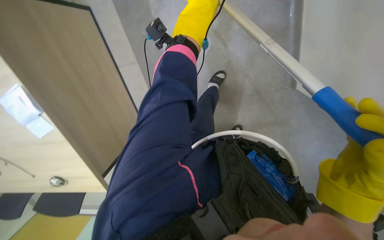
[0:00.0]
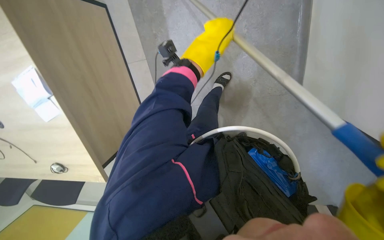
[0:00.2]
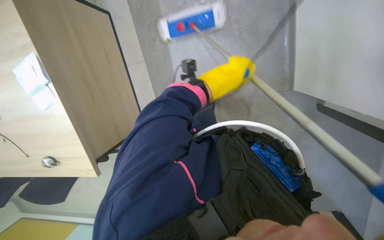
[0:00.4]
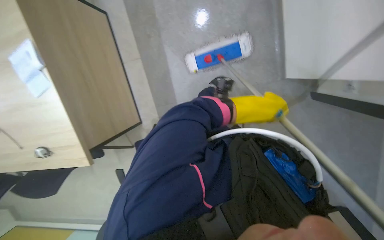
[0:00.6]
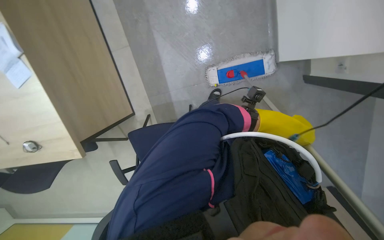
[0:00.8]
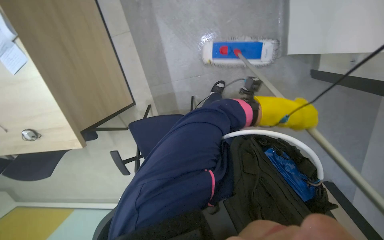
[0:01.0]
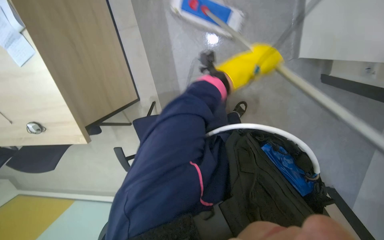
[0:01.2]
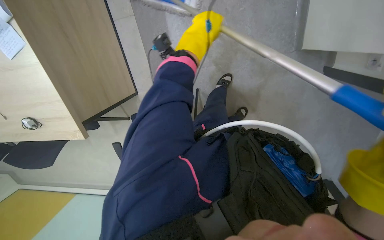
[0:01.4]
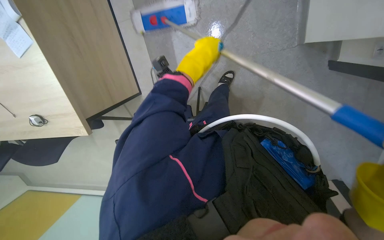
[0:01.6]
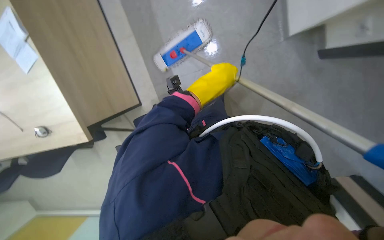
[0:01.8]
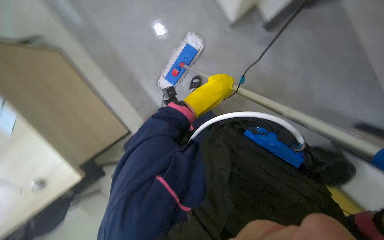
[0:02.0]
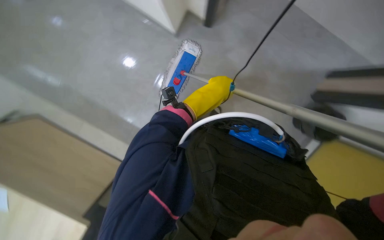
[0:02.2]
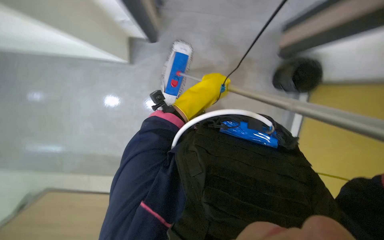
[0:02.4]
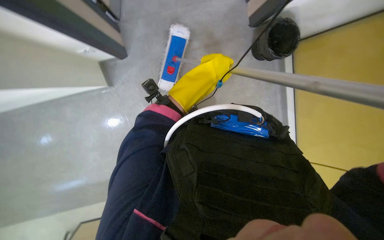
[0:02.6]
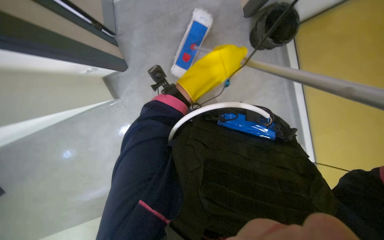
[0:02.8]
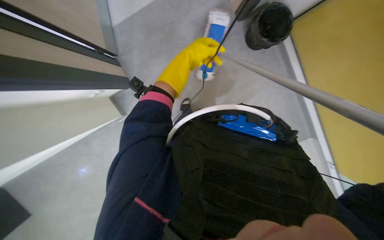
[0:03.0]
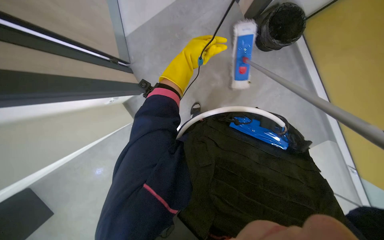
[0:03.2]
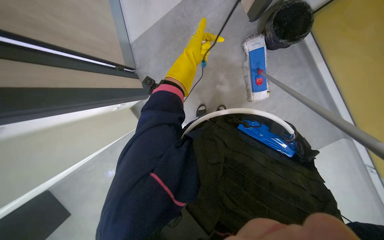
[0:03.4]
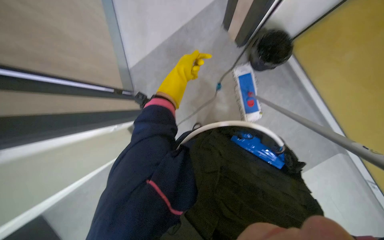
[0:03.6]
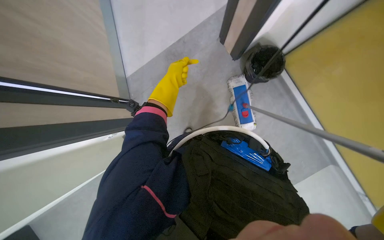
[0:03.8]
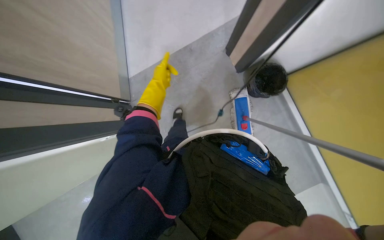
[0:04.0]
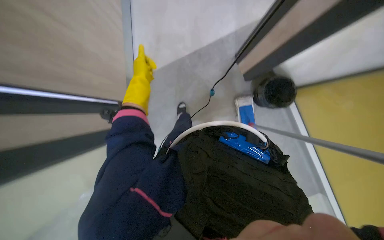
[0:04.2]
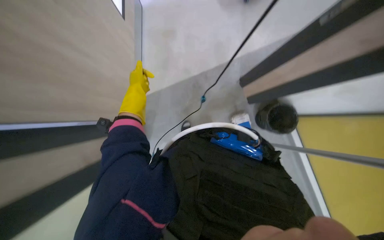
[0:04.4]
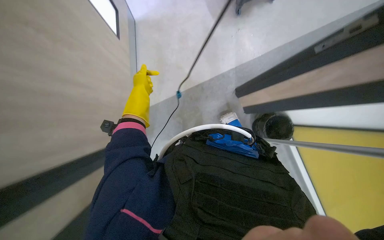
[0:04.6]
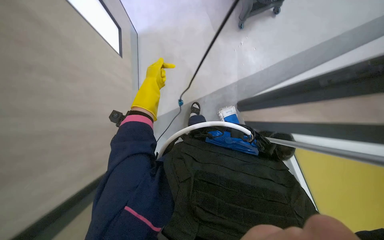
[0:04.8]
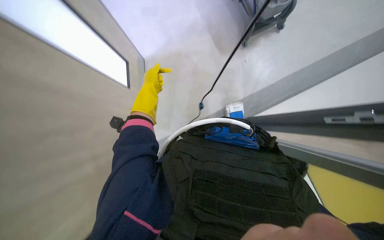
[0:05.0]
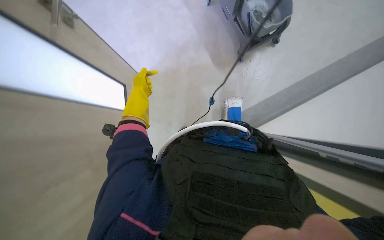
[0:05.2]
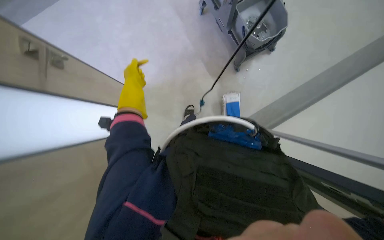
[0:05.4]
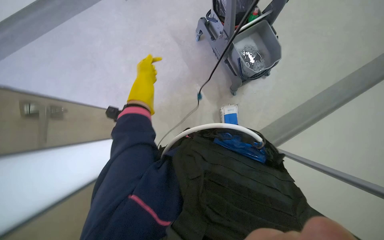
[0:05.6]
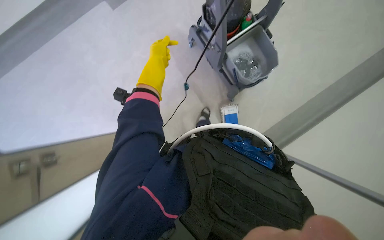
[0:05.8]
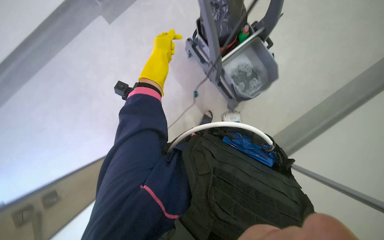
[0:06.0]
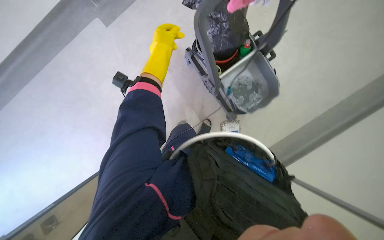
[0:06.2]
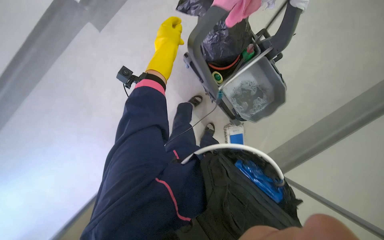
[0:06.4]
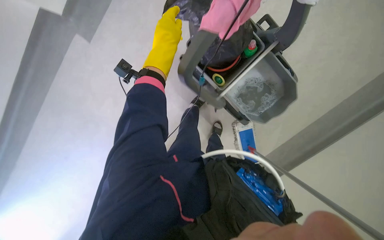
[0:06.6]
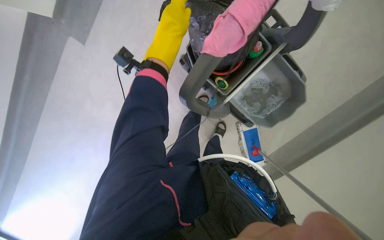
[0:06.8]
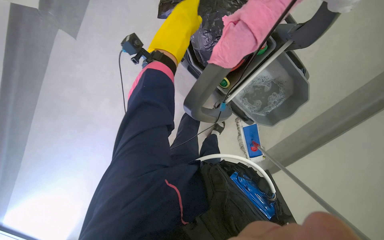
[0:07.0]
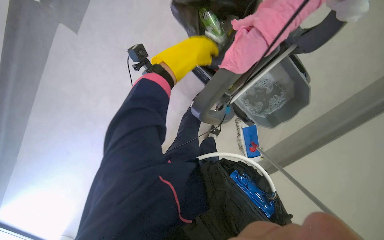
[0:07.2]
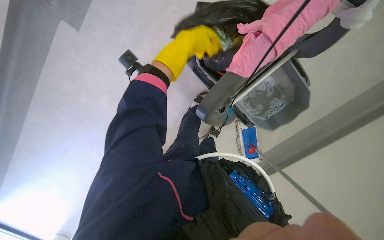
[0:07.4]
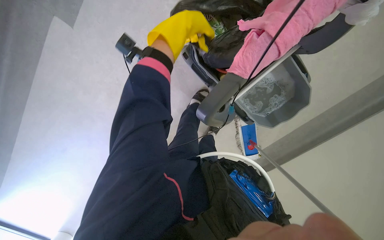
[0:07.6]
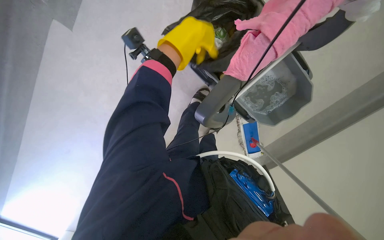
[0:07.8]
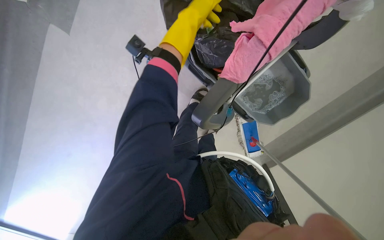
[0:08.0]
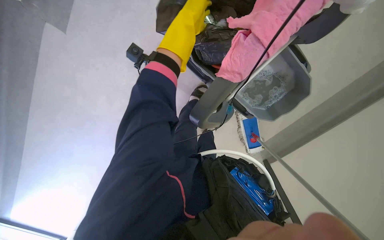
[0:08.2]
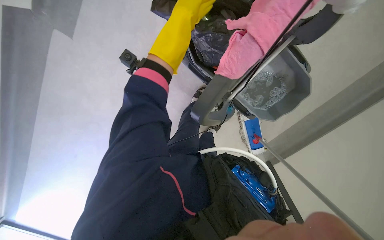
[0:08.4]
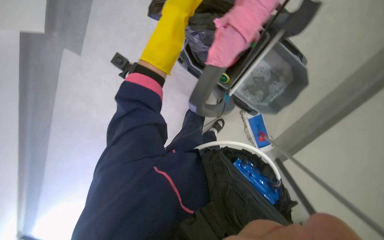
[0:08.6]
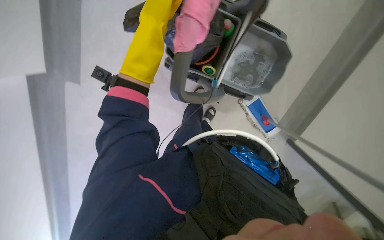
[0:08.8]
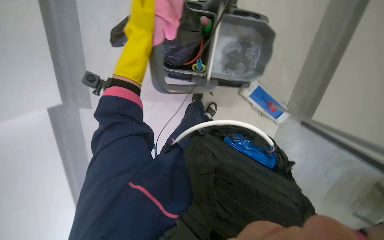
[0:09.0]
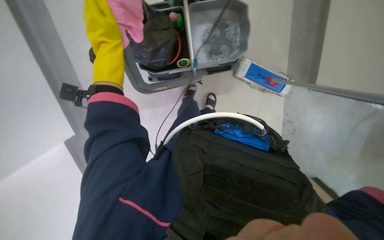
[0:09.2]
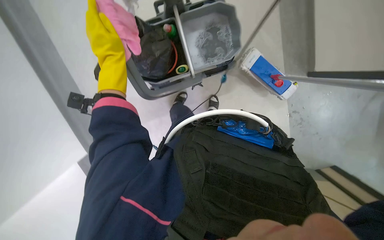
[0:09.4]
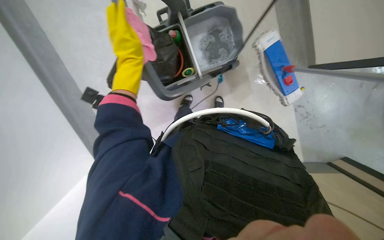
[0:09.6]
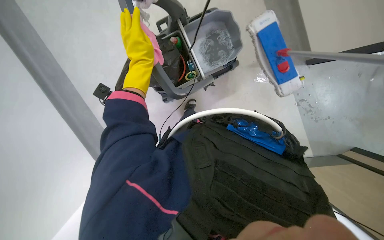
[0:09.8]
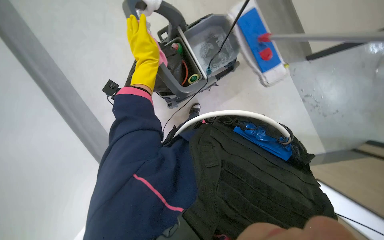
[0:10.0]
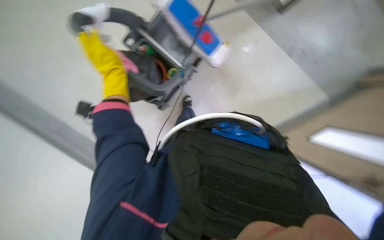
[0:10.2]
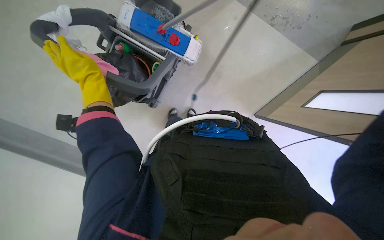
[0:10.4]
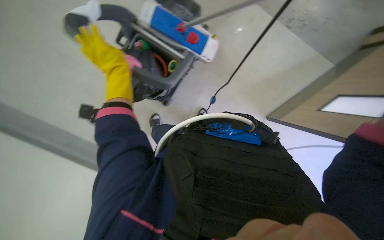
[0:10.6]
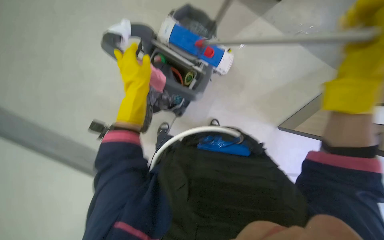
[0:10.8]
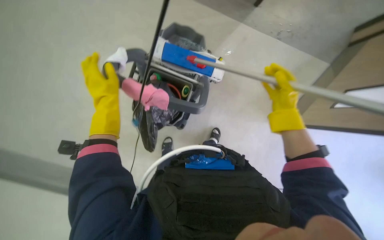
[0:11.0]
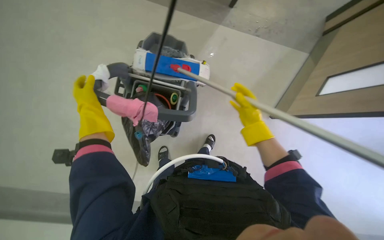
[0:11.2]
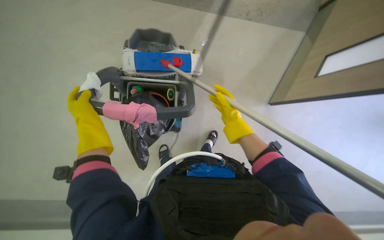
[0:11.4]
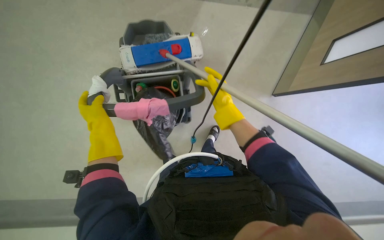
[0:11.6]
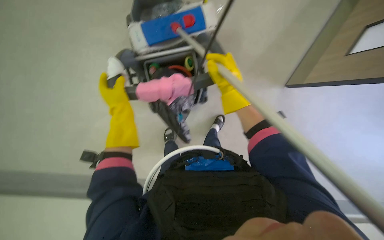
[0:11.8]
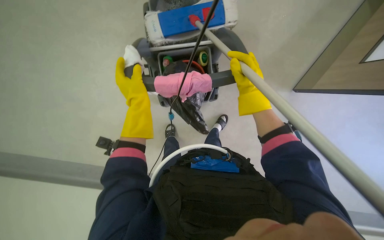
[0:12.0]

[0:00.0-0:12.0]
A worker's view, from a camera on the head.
Job: mopping floor.
The whole recording: Mopping office floor. The worker mops the office floor, moving chairs to clean under desks.
0:00.0 to 0:01.6: The left hand is displaced down the picture by roughly 20 cm.
0:01.6 to 0:03.0: The scene rotates counterclockwise by some 30 degrees. The left hand goes down the picture and returns, roughly 10 cm each way.
0:03.0 to 0:04.4: The view tilts approximately 20 degrees upward. The left hand is displaced to the left by approximately 20 cm.
0:04.4 to 0:06.0: The wearer looks some 25 degrees further upward. The left hand is displaced up the picture by about 40 cm.
0:06.0 to 0:07.6: The camera travels roughly 50 cm. The wearer looks approximately 20 degrees further downward.
0:07.6 to 0:09.0: The scene rotates counterclockwise by some 35 degrees.
0:09.0 to 0:10.4: Everything in view rotates about 65 degrees counterclockwise.

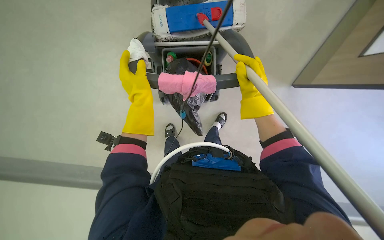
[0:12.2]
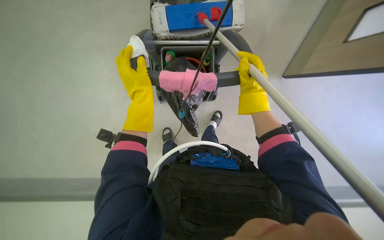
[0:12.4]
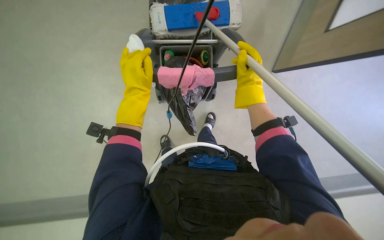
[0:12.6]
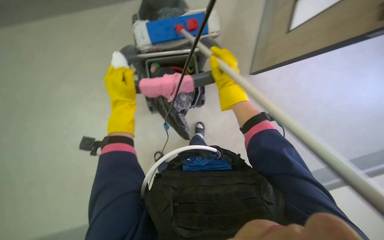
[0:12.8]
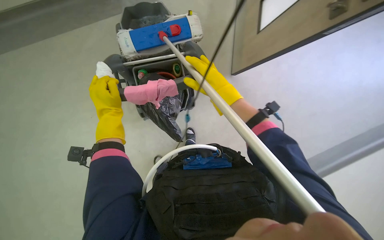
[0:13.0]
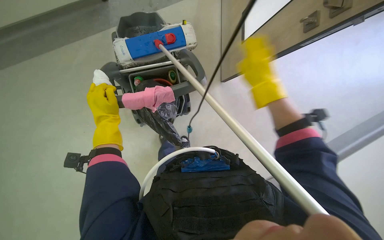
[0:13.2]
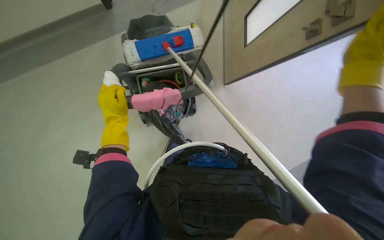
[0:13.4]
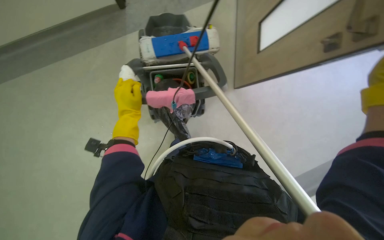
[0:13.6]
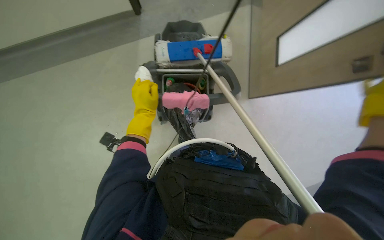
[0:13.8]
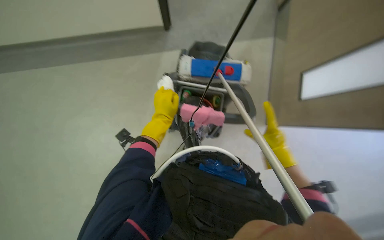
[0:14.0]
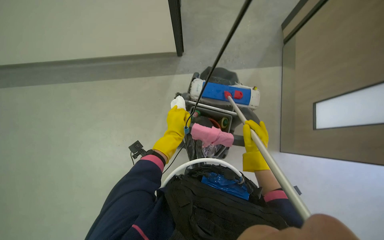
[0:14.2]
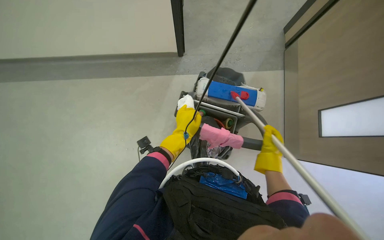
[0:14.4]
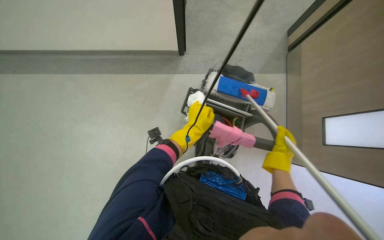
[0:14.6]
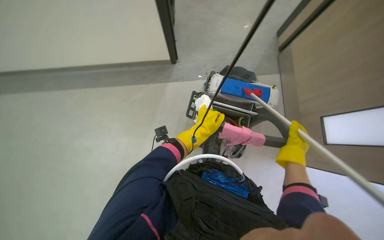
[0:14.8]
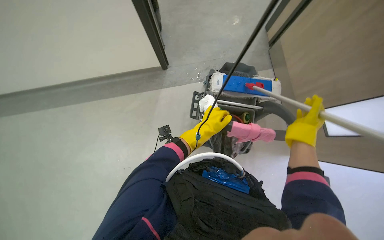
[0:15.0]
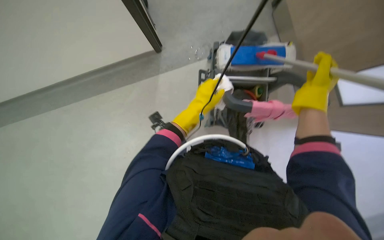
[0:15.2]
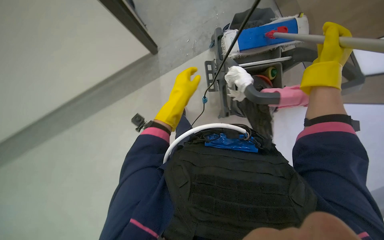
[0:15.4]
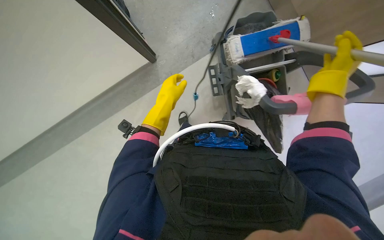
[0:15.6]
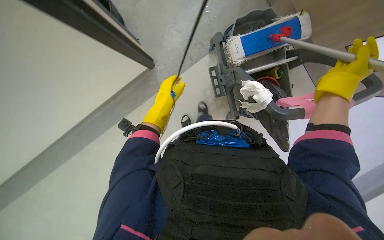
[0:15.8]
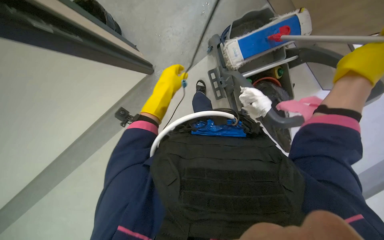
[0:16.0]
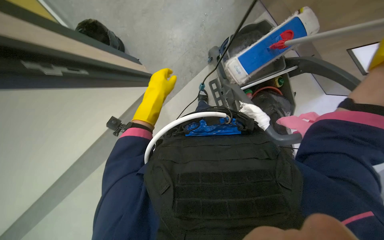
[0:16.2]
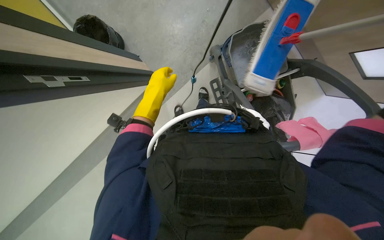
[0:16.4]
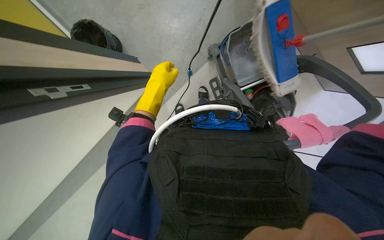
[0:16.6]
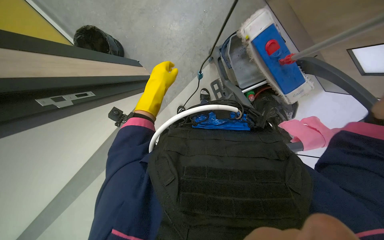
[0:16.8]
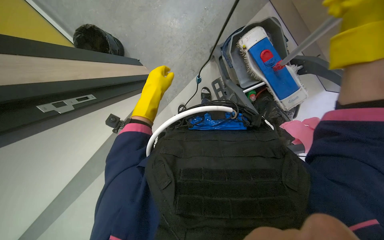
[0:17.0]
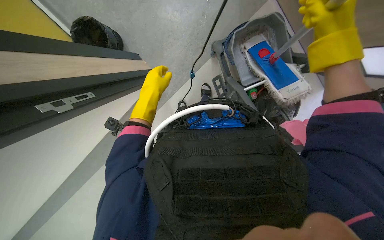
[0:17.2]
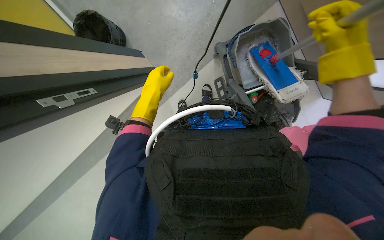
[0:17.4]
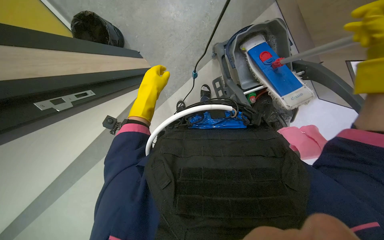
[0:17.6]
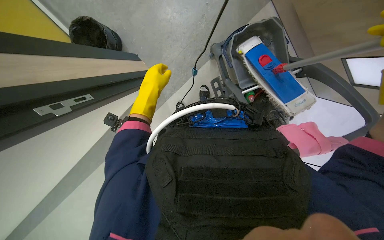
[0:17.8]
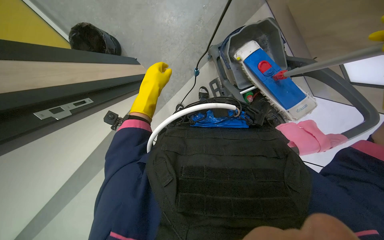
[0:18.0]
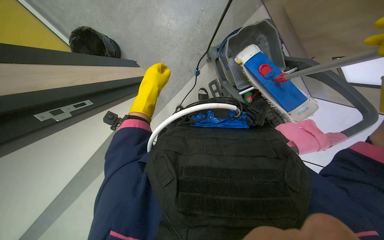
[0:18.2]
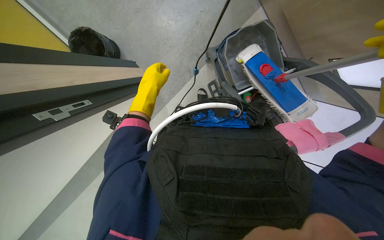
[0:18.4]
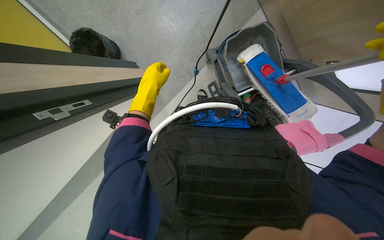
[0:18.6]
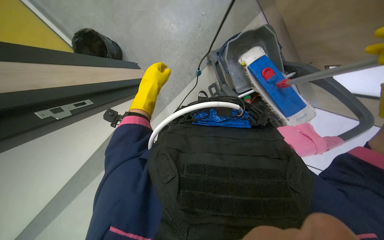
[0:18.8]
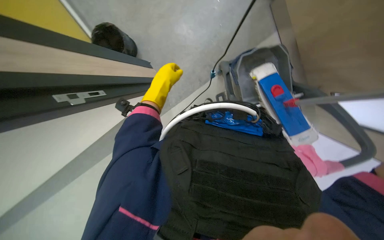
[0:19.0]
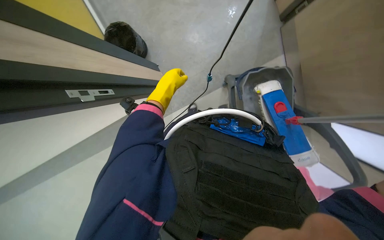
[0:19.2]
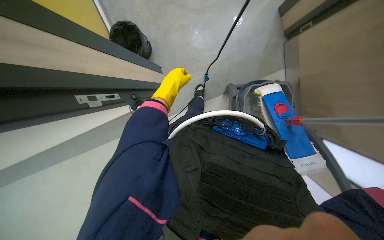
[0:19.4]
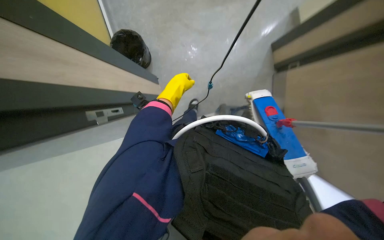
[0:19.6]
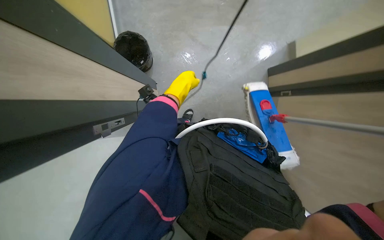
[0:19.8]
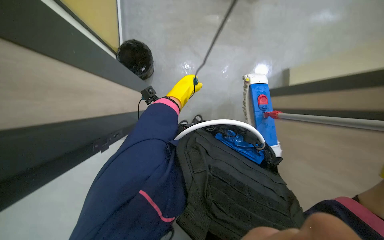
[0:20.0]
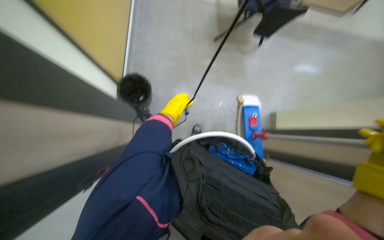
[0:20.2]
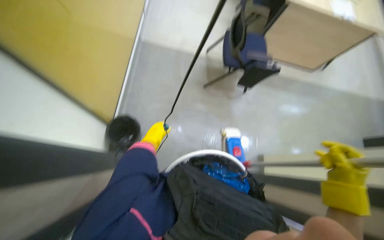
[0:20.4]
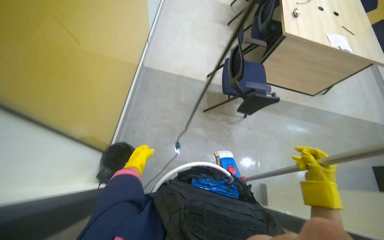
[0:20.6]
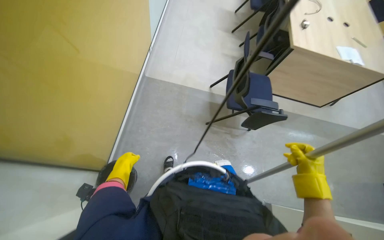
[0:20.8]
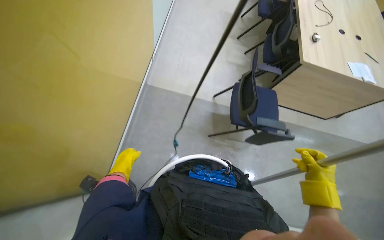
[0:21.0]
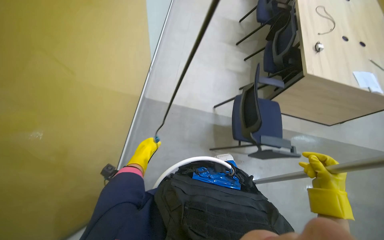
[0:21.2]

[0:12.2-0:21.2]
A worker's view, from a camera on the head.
Job: mopping floor.
The whole recording: Mopping office floor. The worker mops the office floor, moving chairs to clean under desks.
0:18.2 to 0:19.8: The left hand heads up the picture, covering roughly 10 cm.
0:19.8 to 0:21.2: The camera pitches upward, by approximately 45 degrees.
